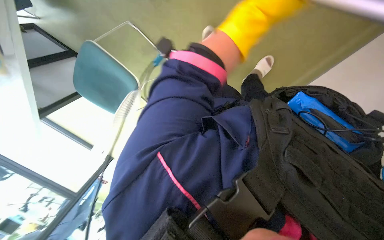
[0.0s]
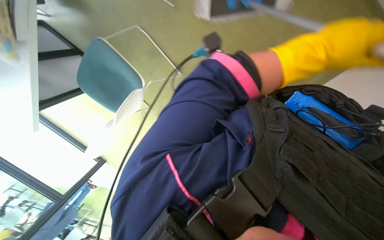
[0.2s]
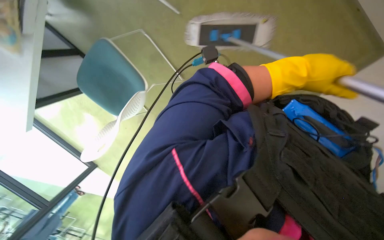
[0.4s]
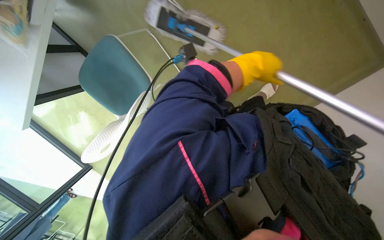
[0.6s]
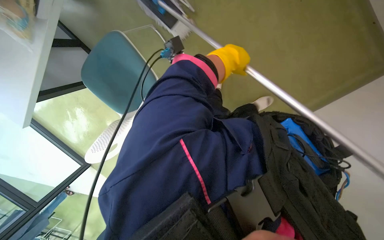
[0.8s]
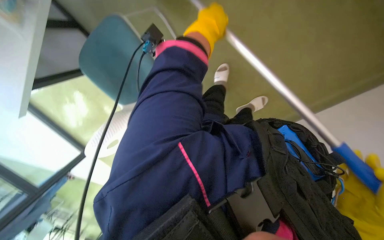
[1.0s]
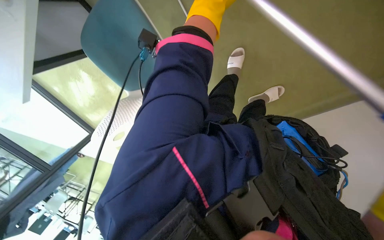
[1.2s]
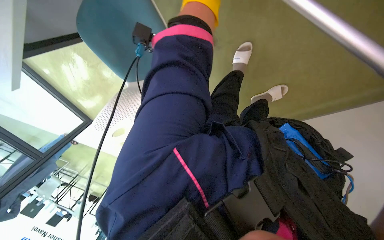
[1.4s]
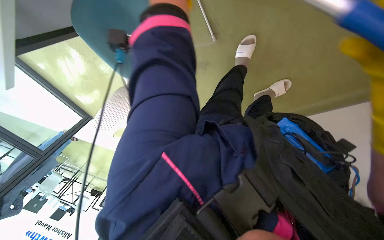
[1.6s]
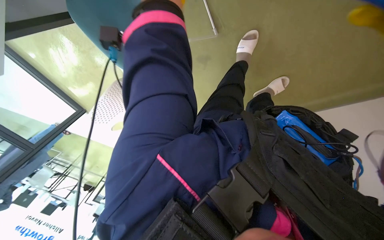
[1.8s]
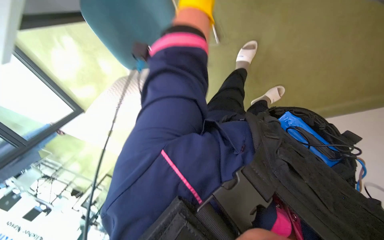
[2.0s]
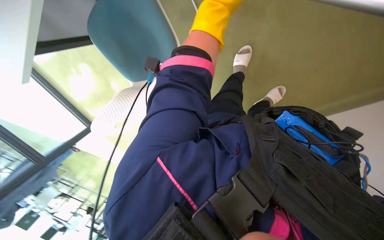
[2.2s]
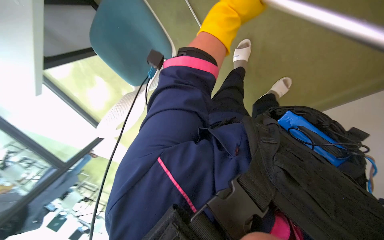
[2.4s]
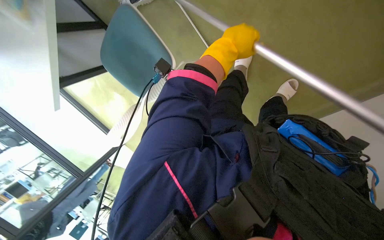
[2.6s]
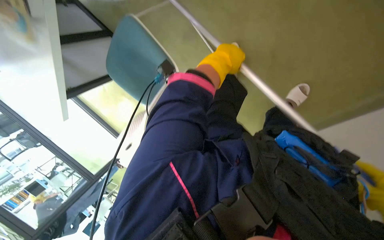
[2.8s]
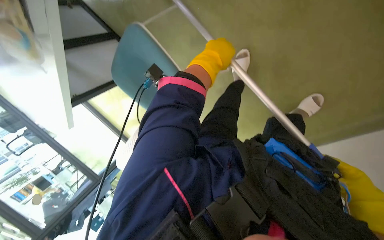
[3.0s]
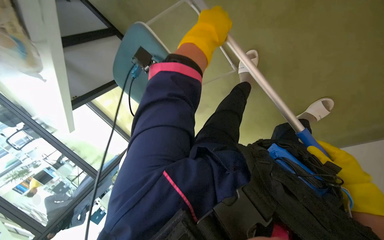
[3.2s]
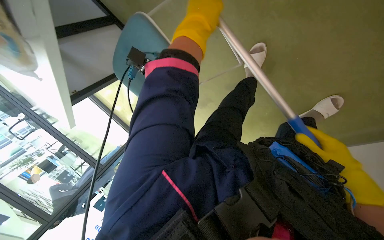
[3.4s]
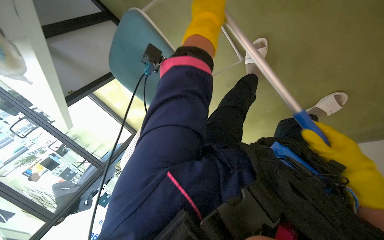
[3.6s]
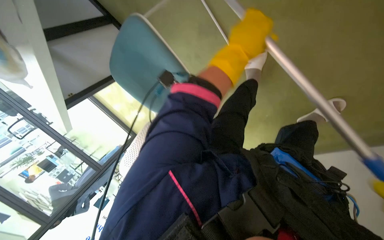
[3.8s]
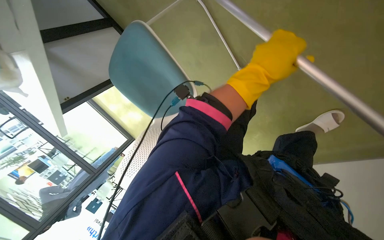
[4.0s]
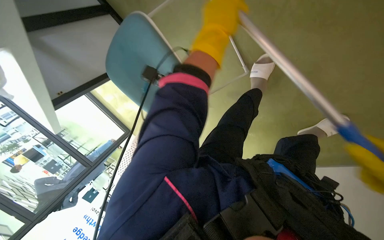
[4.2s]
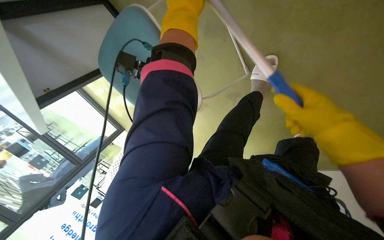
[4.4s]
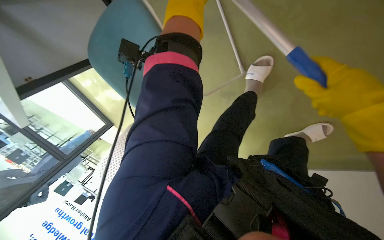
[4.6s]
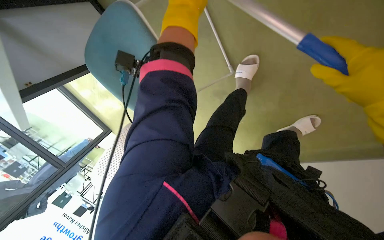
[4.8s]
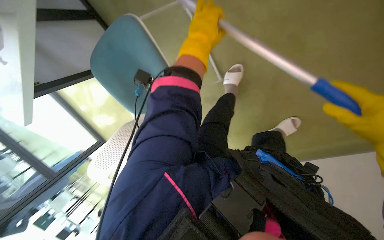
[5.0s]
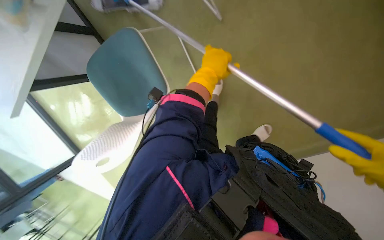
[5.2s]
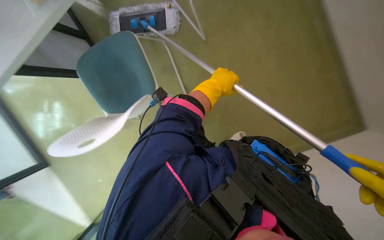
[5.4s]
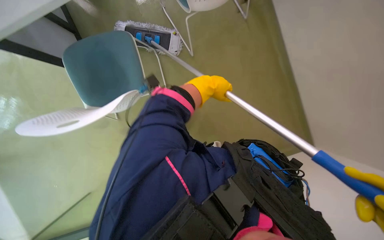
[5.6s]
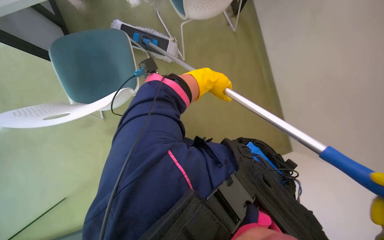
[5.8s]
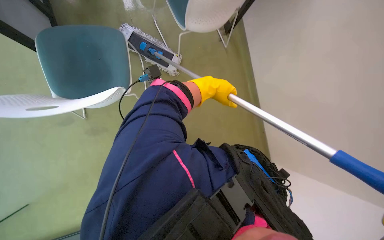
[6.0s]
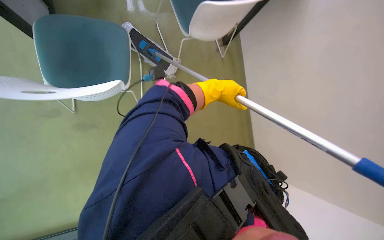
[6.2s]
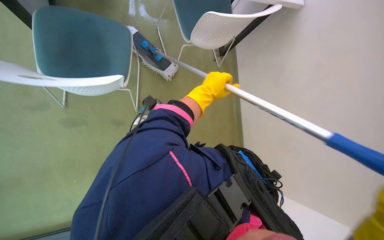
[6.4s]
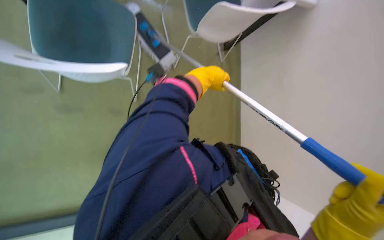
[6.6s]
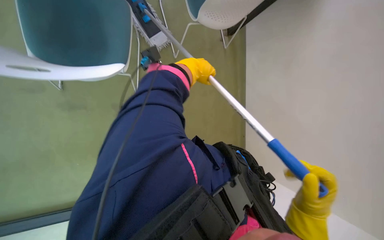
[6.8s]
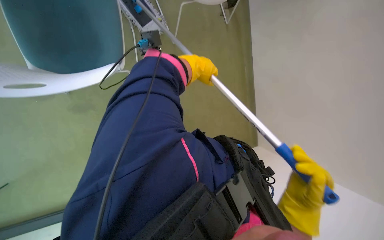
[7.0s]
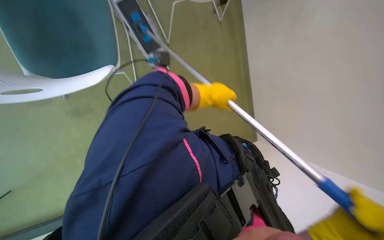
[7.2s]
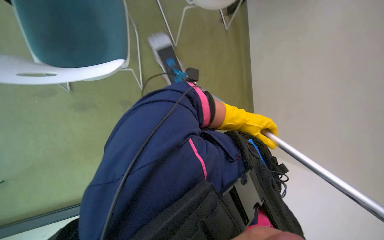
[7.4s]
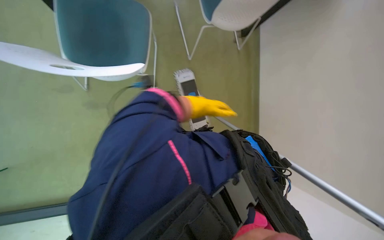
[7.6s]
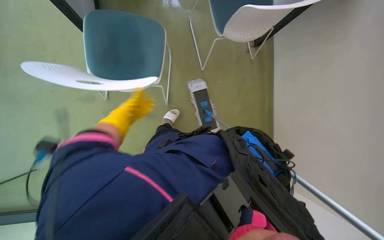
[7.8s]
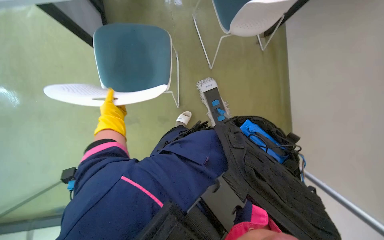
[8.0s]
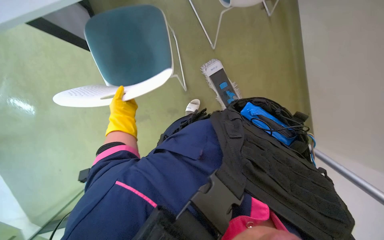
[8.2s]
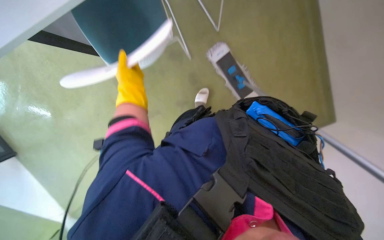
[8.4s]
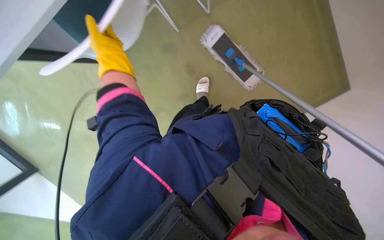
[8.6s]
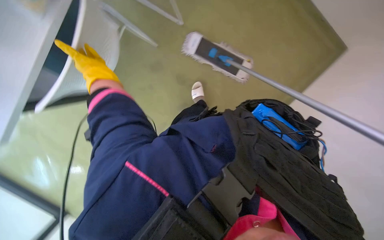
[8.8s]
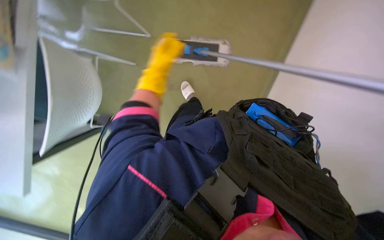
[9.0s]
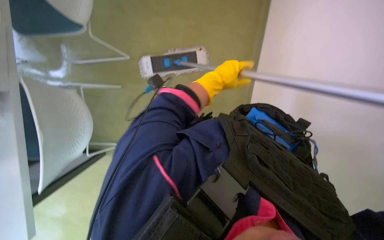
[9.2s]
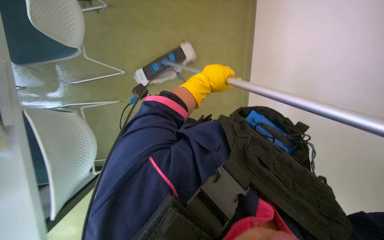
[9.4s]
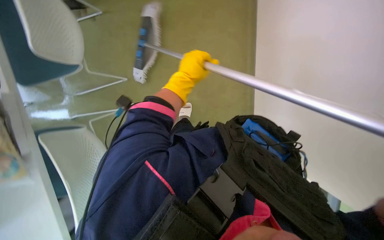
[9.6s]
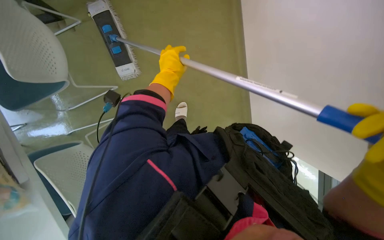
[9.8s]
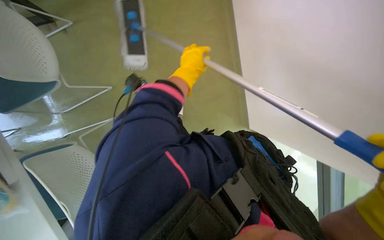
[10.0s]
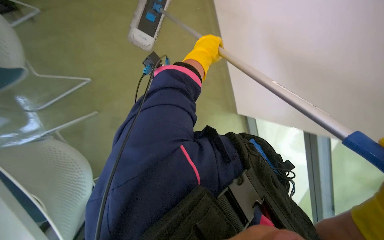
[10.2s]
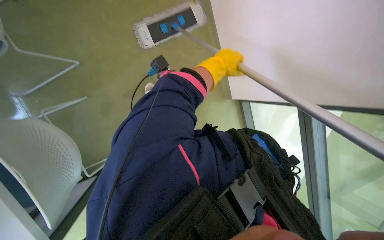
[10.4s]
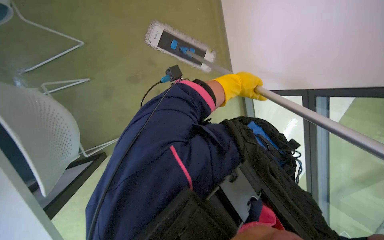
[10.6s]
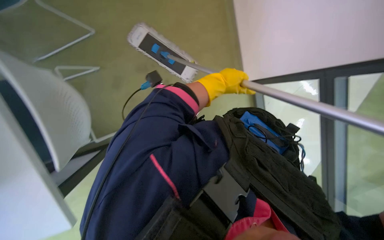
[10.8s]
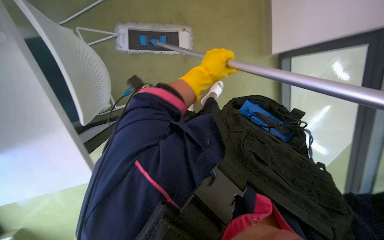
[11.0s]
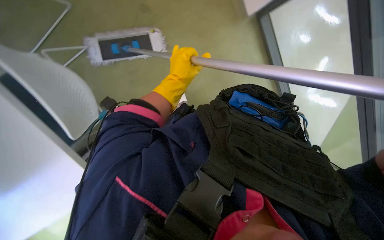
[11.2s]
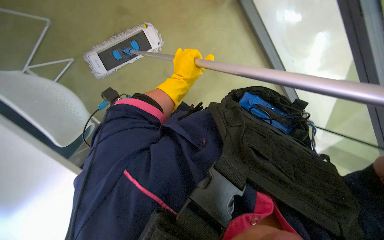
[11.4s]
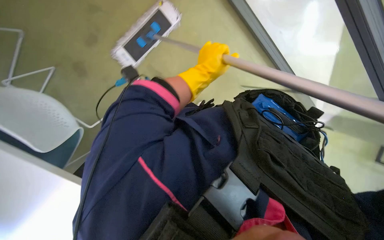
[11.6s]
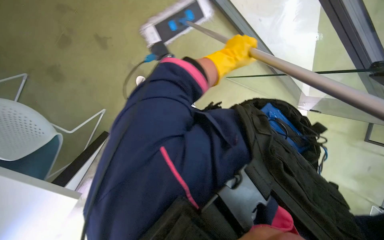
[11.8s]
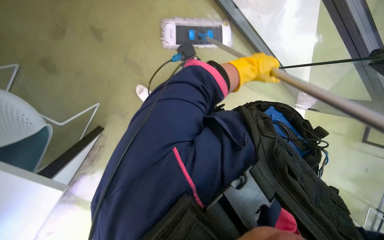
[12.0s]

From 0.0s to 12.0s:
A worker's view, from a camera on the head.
Job: mopping floor.
The whole recording: Mopping office floor. The worker mops the office floor with a flat mop, periodically wringing it in a bucket.
From 4.4s to 6.0s: The view swings roughly 15 degrees to the right.
From 6.0s to 7.6s: The left hand shifts some 25 cm farther from the camera.
From 7.6s to 9.0s: The camera sweeps to the left, by some 15 degrees. The scene rotates counterclockwise by about 35 degrees.

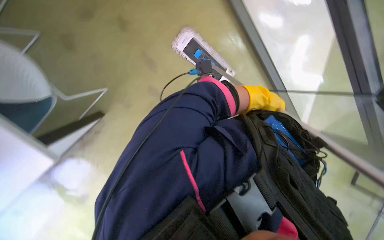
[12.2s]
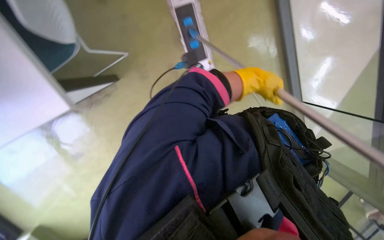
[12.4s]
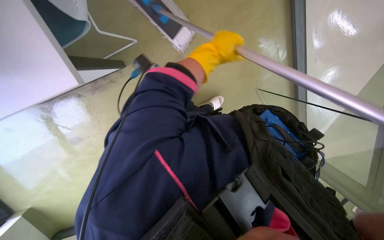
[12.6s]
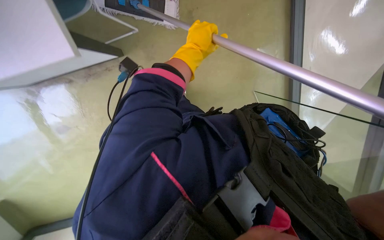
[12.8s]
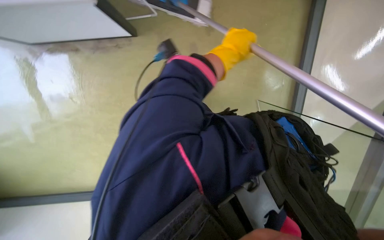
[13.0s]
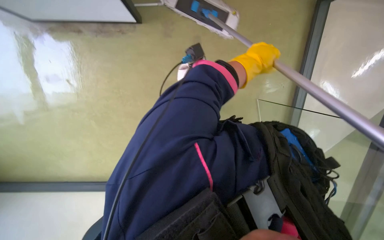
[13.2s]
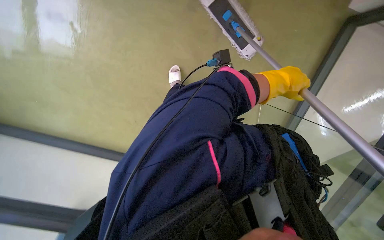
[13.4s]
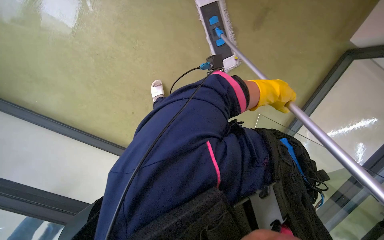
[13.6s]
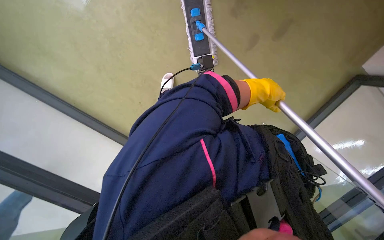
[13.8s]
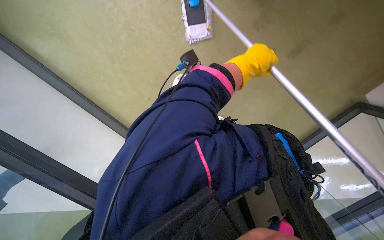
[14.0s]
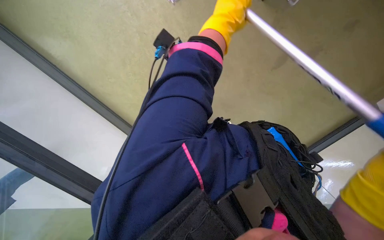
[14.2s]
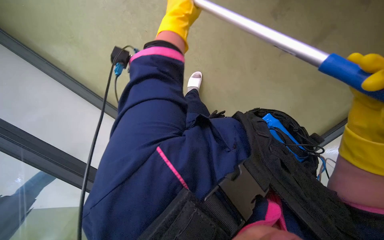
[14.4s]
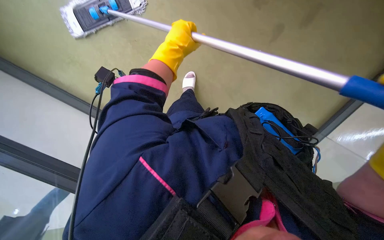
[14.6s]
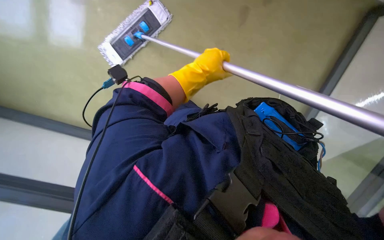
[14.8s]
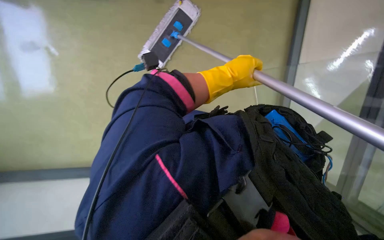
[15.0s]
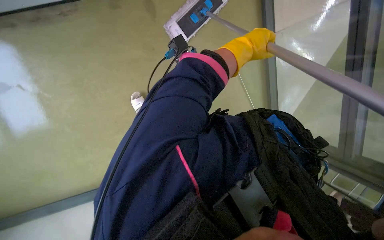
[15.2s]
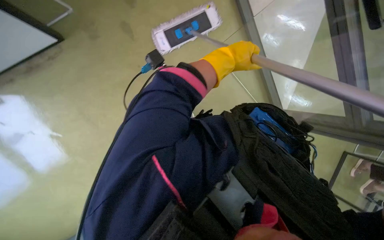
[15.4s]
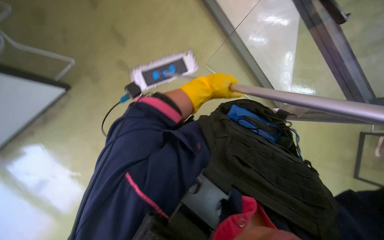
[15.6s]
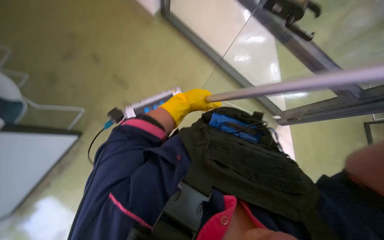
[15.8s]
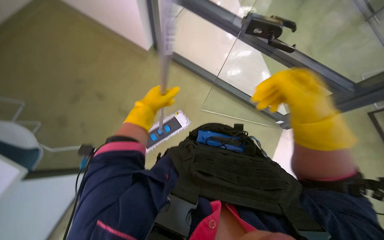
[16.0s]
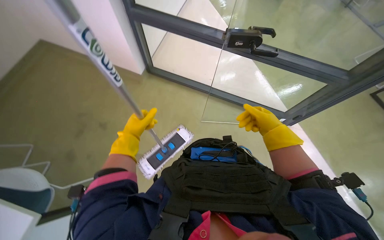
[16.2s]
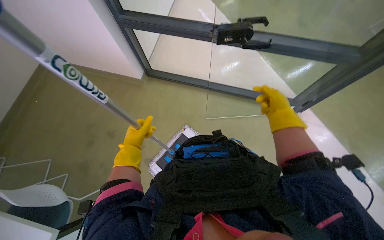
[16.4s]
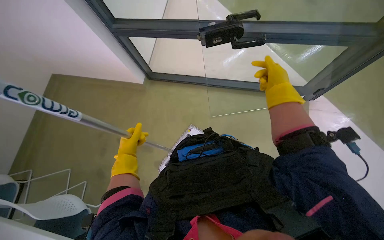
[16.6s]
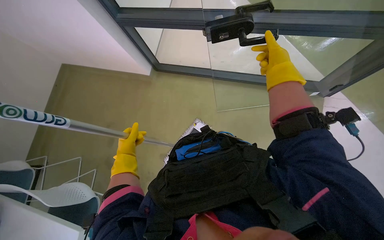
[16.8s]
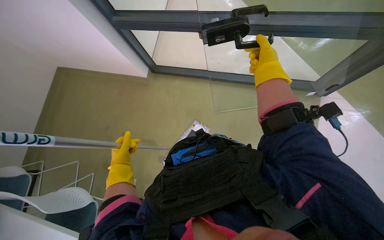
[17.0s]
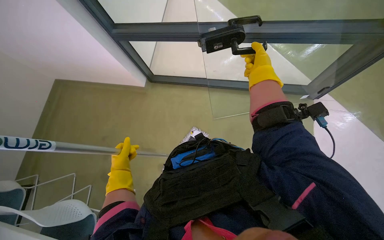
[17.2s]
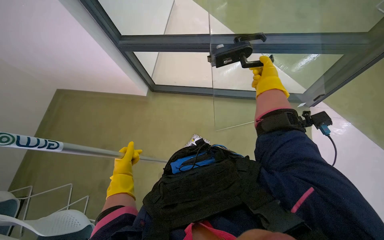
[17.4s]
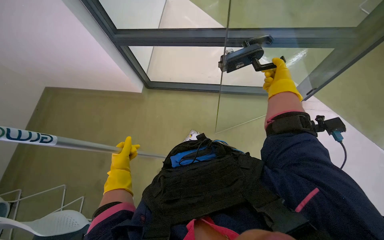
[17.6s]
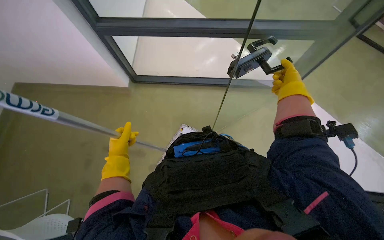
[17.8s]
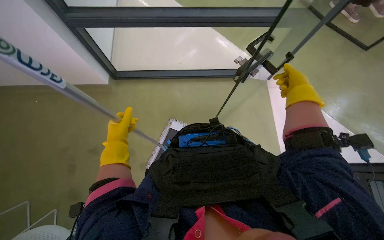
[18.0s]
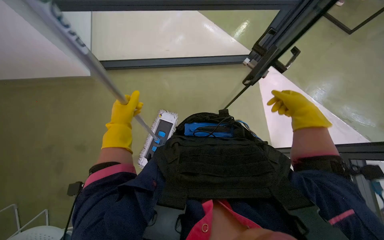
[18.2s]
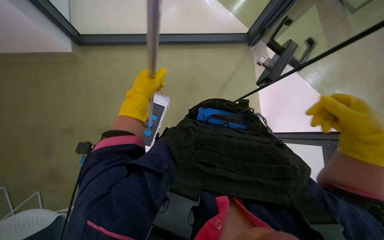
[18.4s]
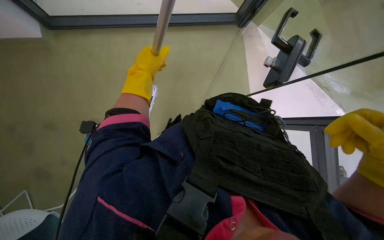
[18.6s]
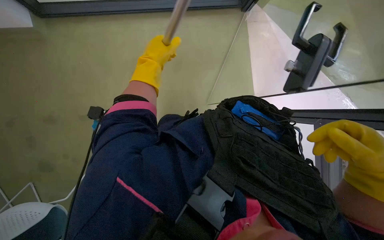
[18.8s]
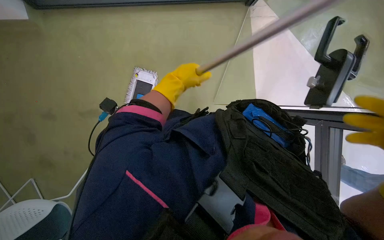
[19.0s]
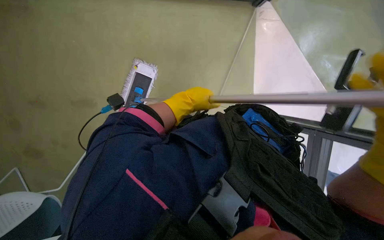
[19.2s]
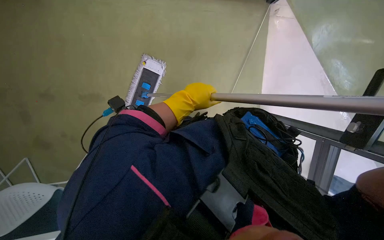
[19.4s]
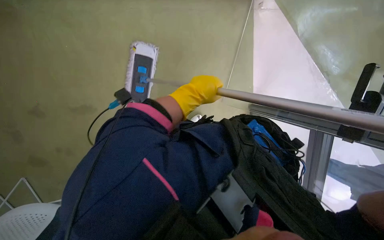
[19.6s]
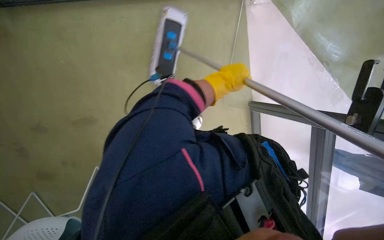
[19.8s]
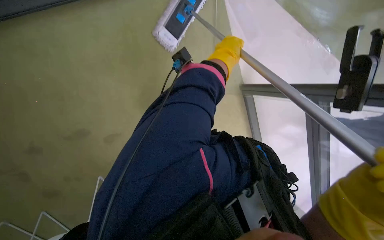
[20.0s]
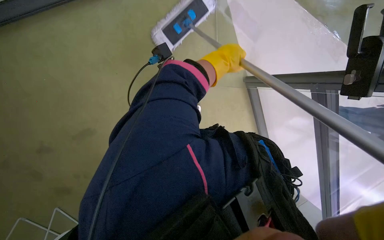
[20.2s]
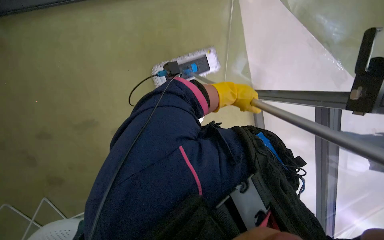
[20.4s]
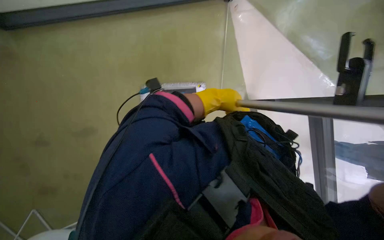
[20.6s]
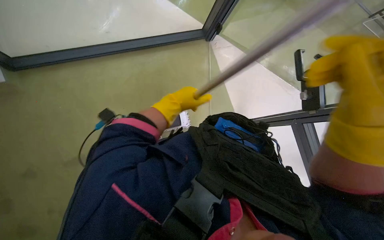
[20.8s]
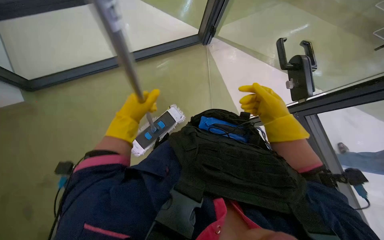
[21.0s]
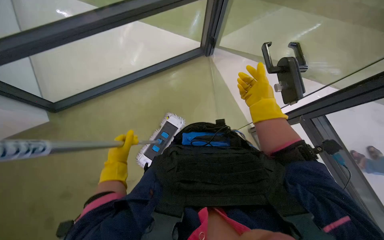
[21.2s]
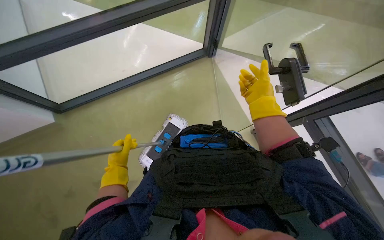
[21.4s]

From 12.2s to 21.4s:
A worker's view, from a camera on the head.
Job: mopping floor.
The whole recording: Mopping office floor. The worker mops the office floor with a flat mop, periodically wringing it in a bucket.
From 13.8s to 15.2s: The camera sweeps to the left, by some 15 degrees. The camera pitches downward, by some 15 degrees.
From 15.2s to 16.8s: The camera pitches upward, by about 20 degrees. The scene rotates counterclockwise by some 40 degrees.
From 18.4s to 19.8s: The wearer looks some 15 degrees further downward. The left hand moves to the right, roughly 10 cm.
From 19.8s to 21.4s: The camera is aimed some 20 degrees further to the left. The wearer looks roughly 20 degrees further upward.
